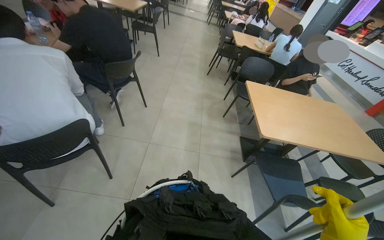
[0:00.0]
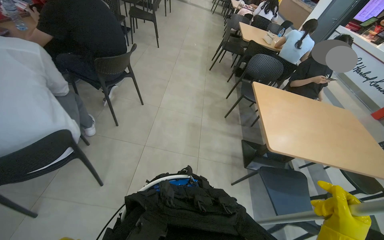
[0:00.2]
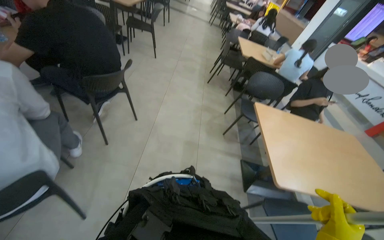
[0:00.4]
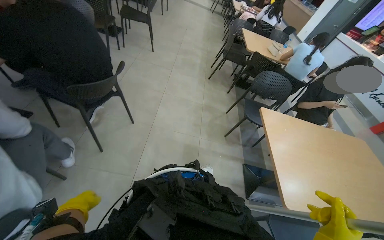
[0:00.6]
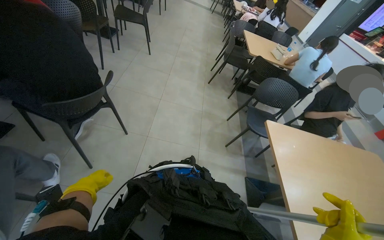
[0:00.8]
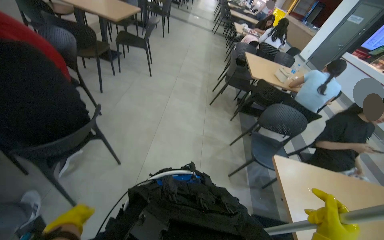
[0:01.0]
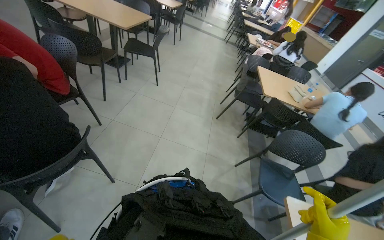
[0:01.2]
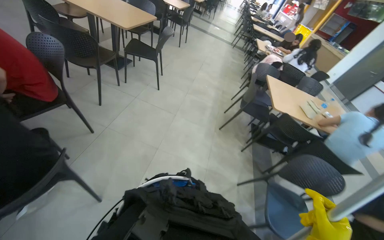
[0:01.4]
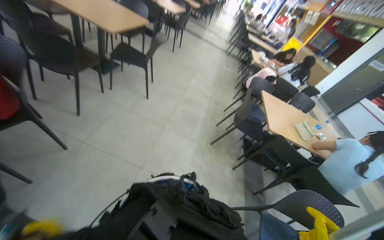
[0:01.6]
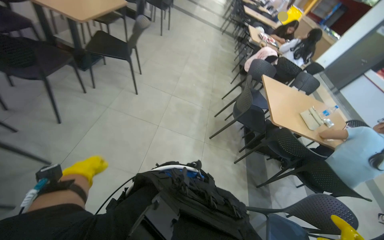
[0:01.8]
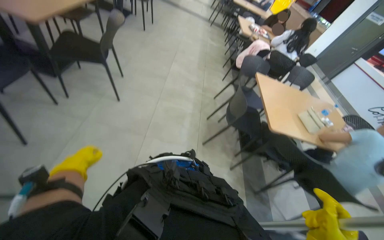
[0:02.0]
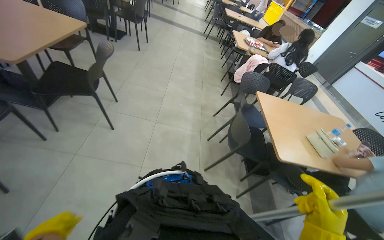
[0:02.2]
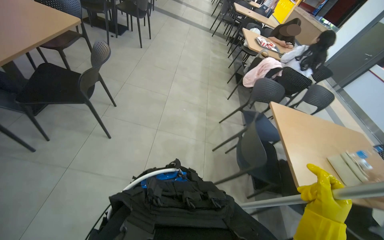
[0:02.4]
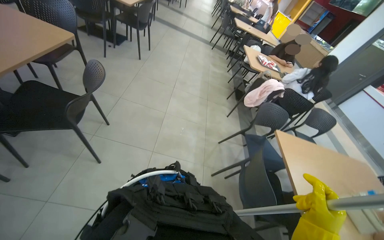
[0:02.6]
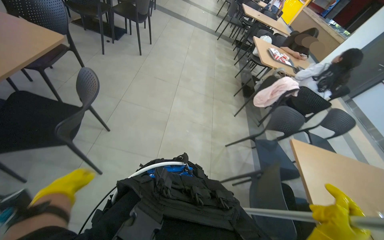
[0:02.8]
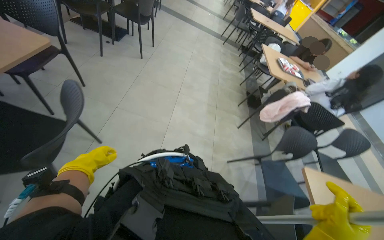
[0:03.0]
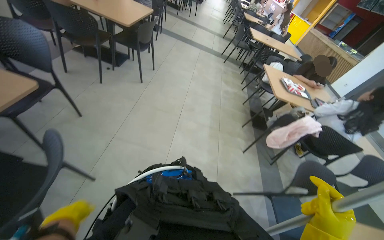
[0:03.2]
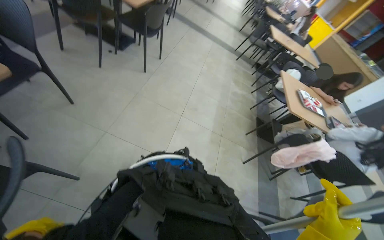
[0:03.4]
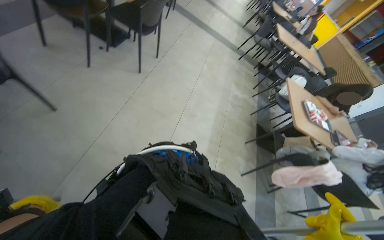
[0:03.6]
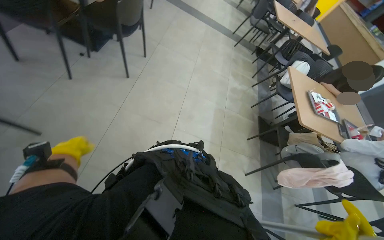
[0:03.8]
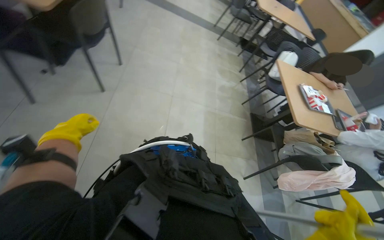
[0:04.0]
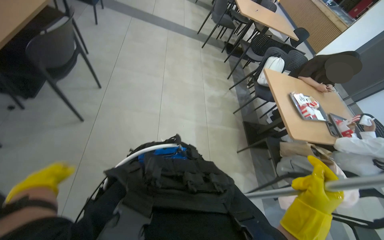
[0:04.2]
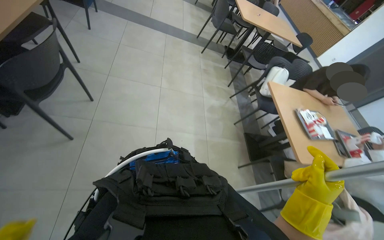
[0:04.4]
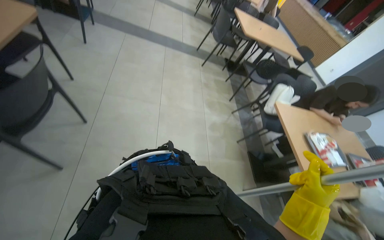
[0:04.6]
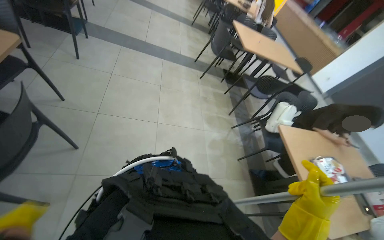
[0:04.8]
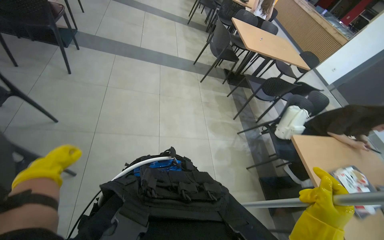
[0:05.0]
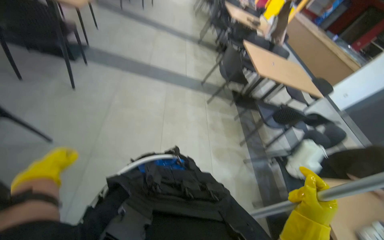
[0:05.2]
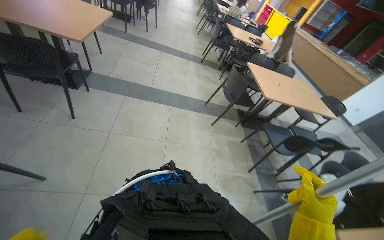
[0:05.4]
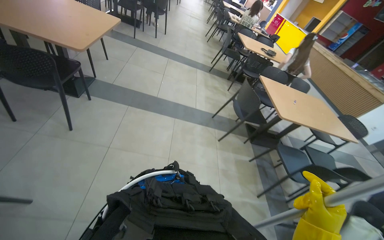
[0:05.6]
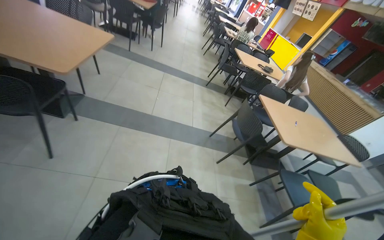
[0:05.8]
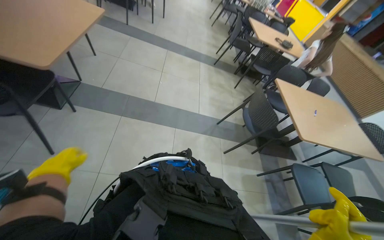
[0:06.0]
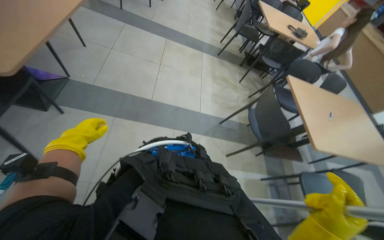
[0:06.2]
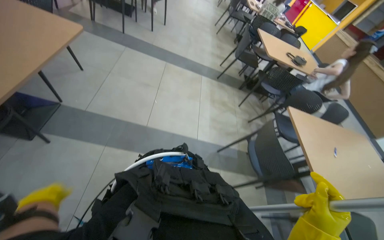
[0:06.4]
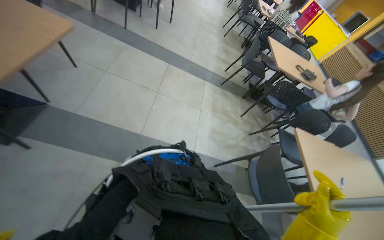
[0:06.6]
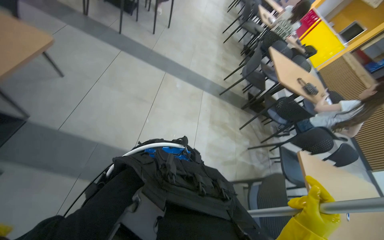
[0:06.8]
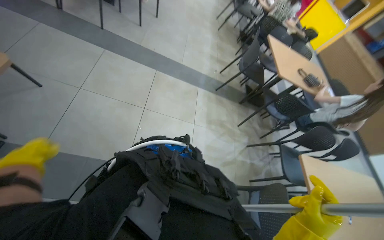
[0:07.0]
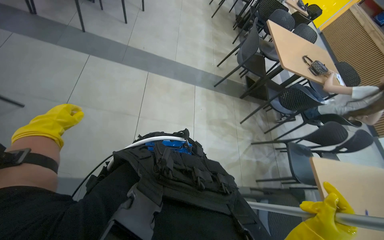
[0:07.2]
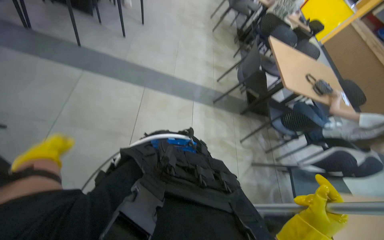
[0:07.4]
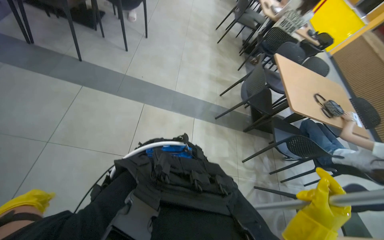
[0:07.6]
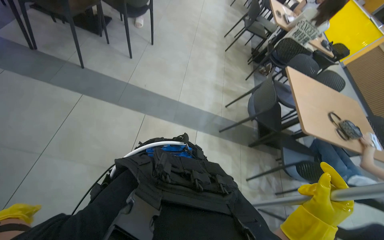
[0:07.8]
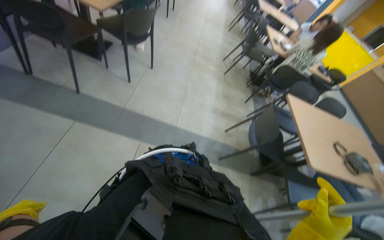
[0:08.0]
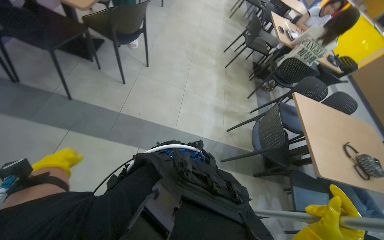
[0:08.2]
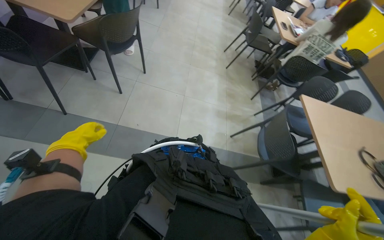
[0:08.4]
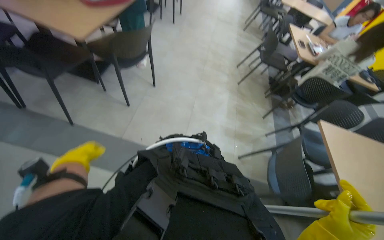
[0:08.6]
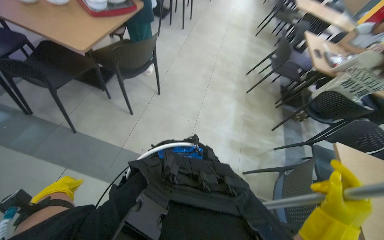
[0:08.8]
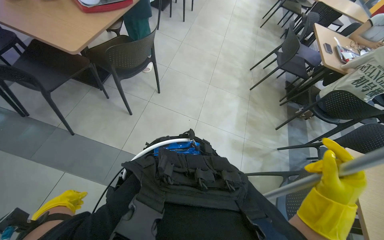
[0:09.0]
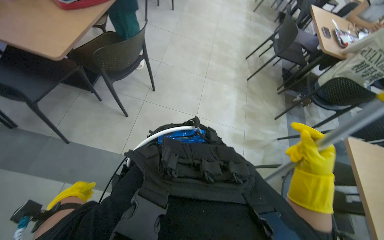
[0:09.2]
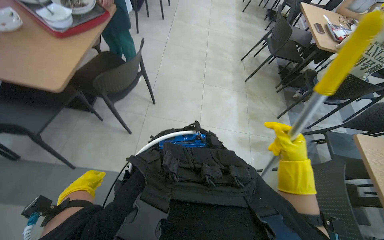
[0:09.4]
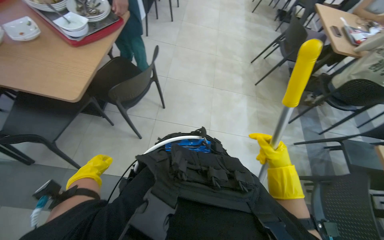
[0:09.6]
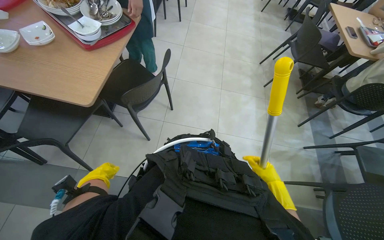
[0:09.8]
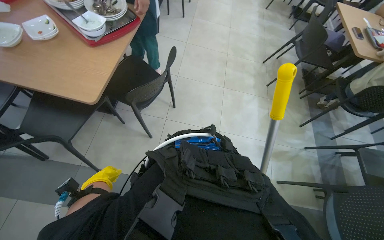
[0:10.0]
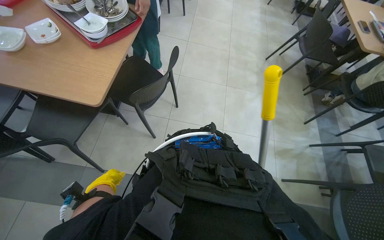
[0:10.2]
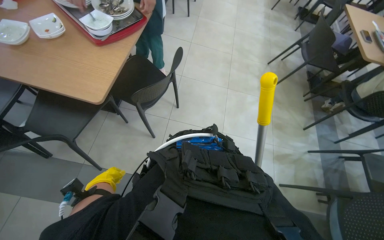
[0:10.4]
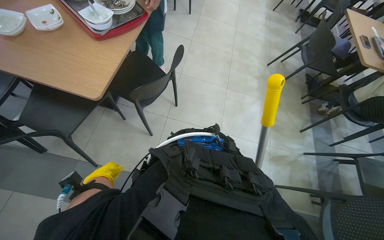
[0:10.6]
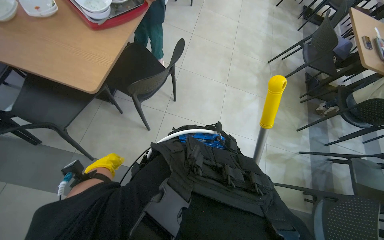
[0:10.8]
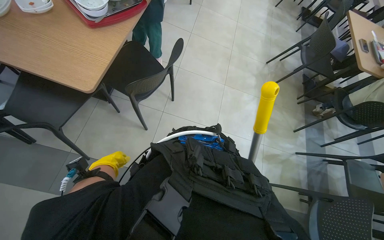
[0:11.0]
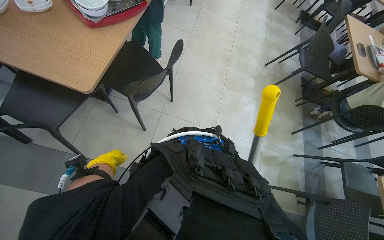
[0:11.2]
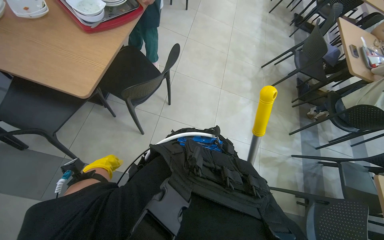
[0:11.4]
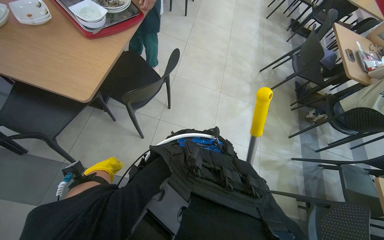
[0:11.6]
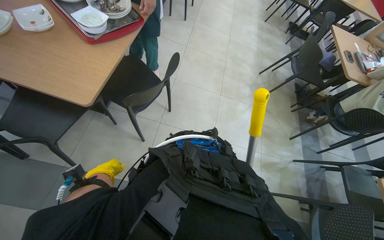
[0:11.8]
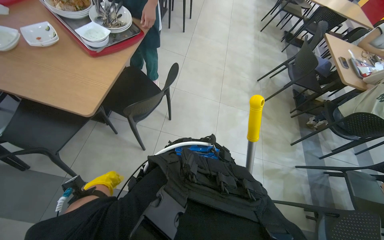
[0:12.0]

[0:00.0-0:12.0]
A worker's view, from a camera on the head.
Job: mopping floor.
The whole recording: Mopping the floor. The worker mops the floor with a flat mop, pausing to rinse and wring the mop head.
0.0 to 1.6 s: The camera travels some 1.5 m.
1.6 to 3.0 s: The wearer moves about 1.5 m.
3.0 to 4.4 s: The wearer moves roughly 1.5 m.
4.4 to 6.0 s: The wearer moves some 1.5 m.
6.0 to 7.6 s: The wearer moves roughly 1.5 m.
7.6 to 9.0 s: The camera travels about 1 m.
9.0 to 10.4 s: The camera travels some 40 cm.

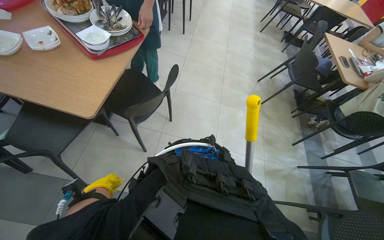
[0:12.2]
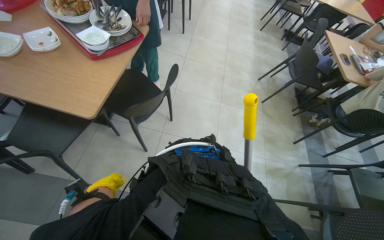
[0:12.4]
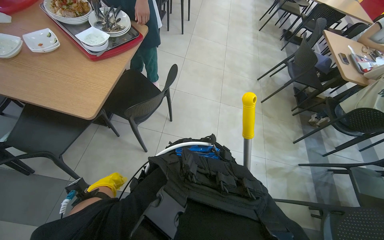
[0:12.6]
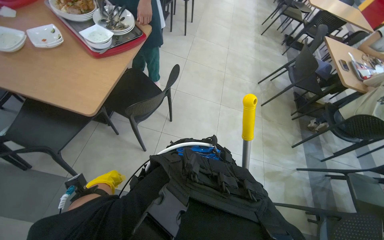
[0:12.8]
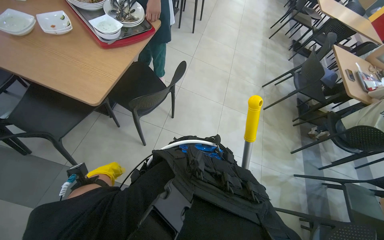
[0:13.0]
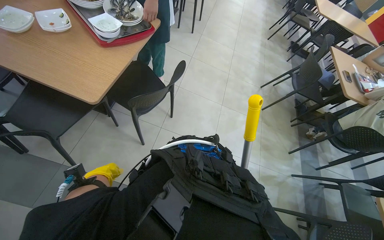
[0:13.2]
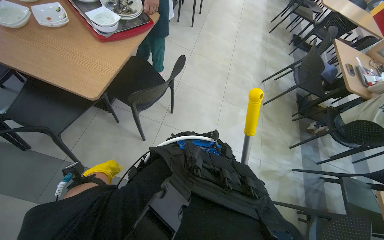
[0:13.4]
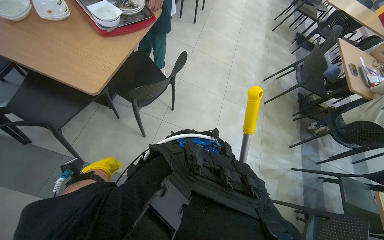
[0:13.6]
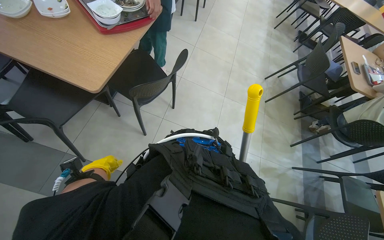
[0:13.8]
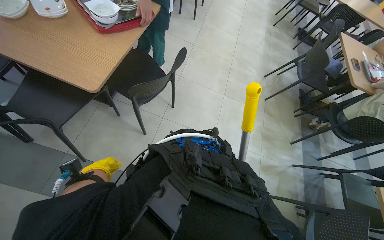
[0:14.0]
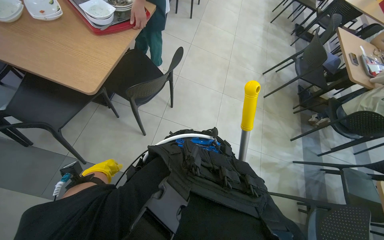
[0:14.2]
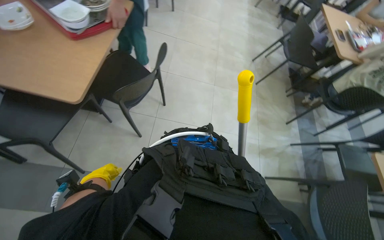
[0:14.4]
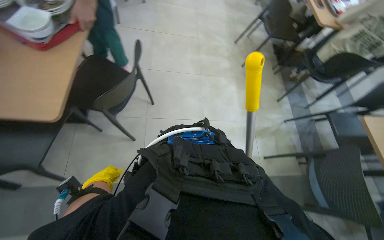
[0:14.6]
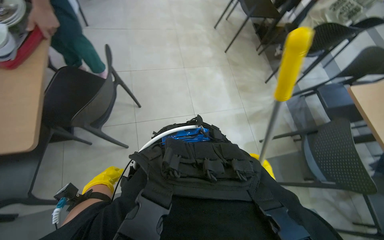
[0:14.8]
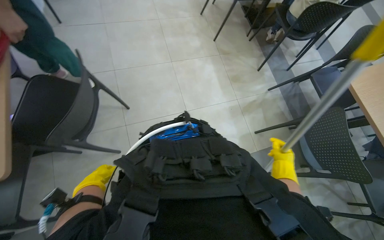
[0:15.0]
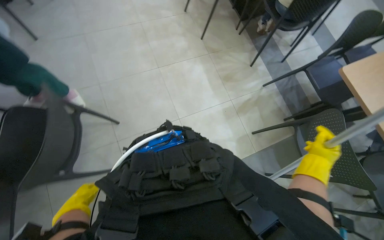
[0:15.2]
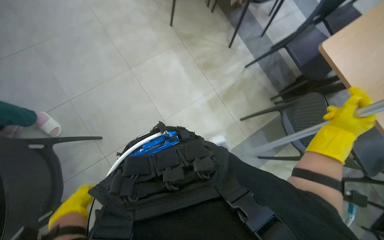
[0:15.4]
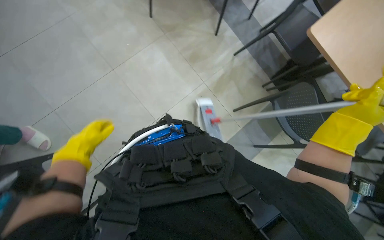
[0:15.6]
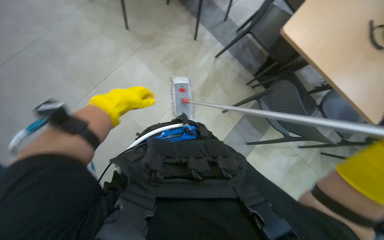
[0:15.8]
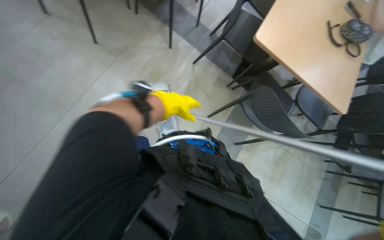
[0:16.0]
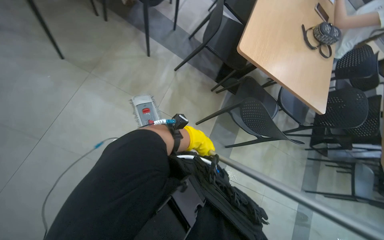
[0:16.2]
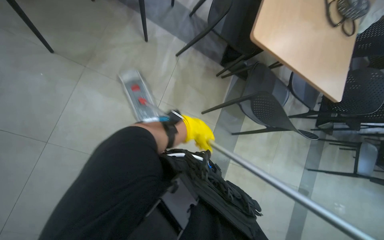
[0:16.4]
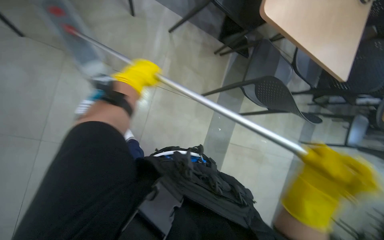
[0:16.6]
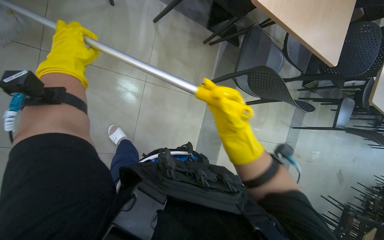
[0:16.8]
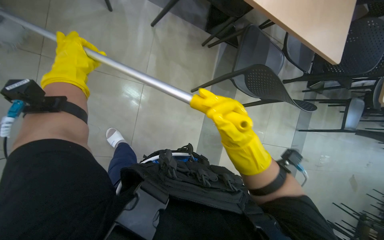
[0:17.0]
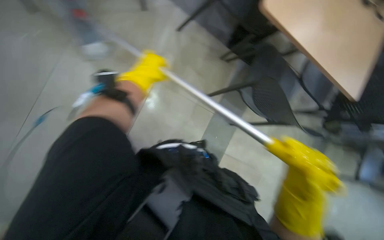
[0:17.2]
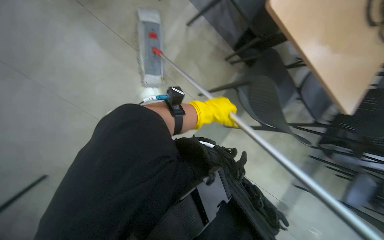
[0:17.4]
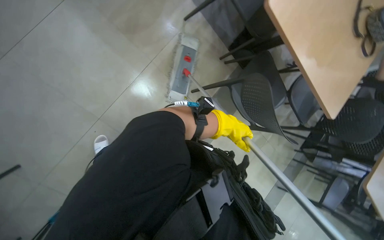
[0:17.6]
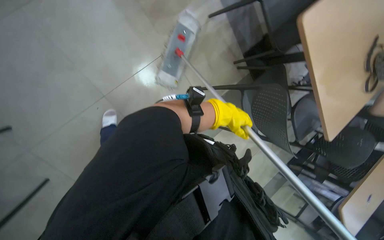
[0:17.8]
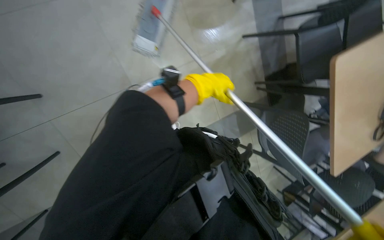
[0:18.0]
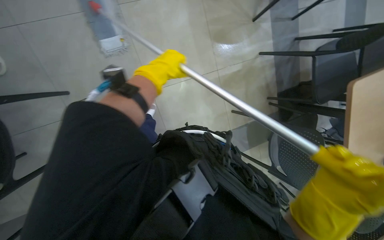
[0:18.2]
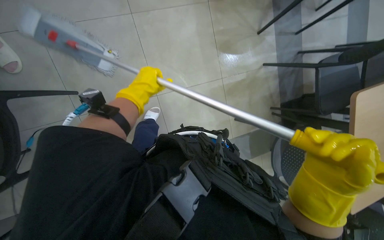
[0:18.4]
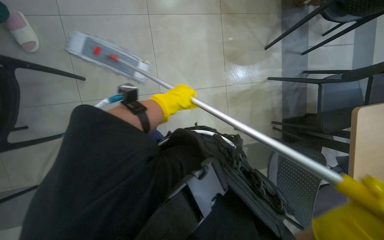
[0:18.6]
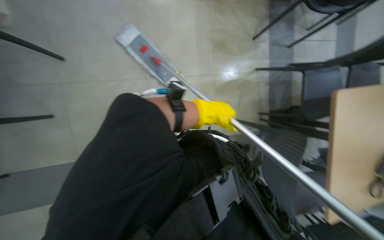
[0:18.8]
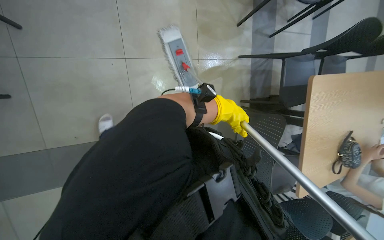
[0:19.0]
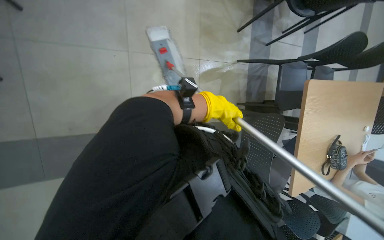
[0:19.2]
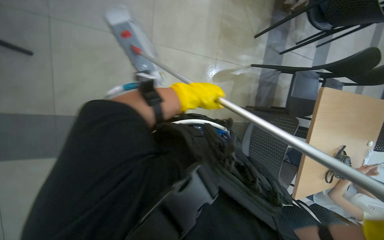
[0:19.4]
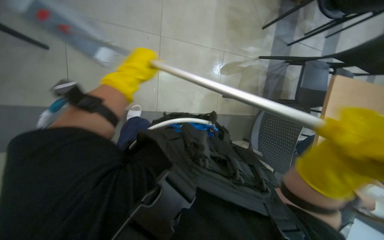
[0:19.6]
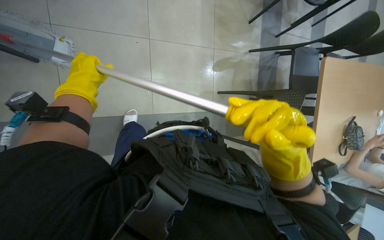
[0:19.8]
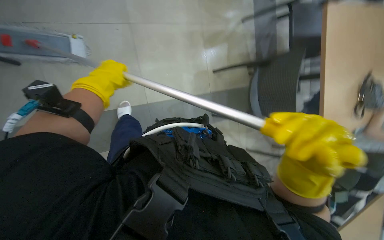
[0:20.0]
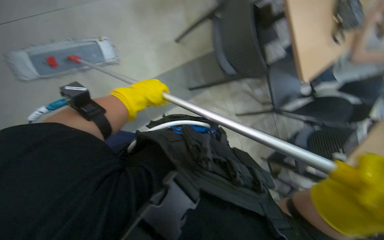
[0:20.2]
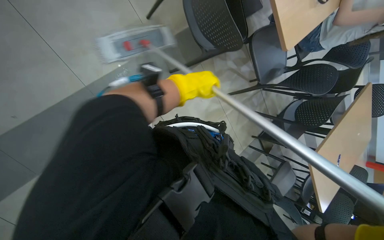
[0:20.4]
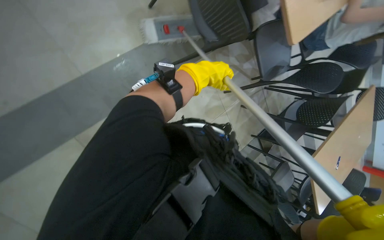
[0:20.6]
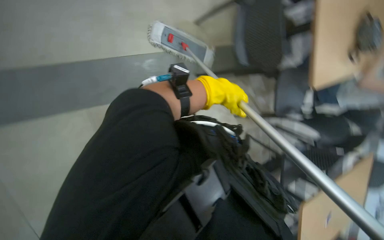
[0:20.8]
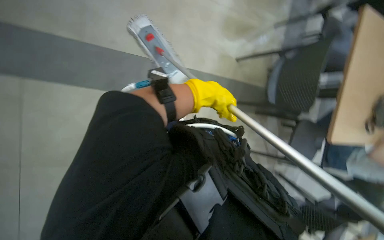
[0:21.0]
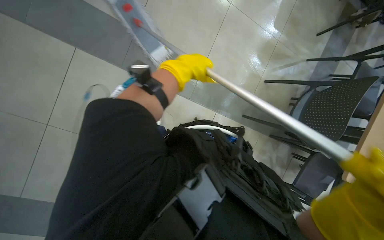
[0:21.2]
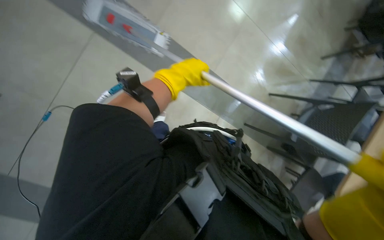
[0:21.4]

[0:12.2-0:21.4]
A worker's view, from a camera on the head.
Job: mopping floor.
The whole recording: Mopping the floor. The worker mops the floor with a flat mop, pausing to rinse and wring the mop head.
13.8 to 15.2 s: Everything in view rotates about 40 degrees counterclockwise.
15.2 to 16.8 s: The camera travels roughly 50 cm. The wearer looks approximately 35 degrees further to the right. The camera pitches downward, by some 25 degrees.
16.8 to 18.4 s: The wearer moves about 50 cm. The view tilts approximately 25 degrees upward. The scene turns about 65 degrees clockwise in the picture.
19.8 to 21.4 s: The left hand goes roughly 25 cm to the right.
